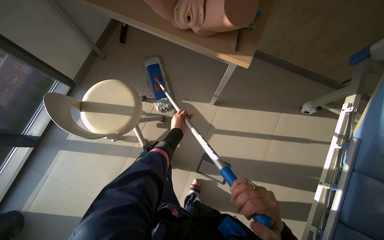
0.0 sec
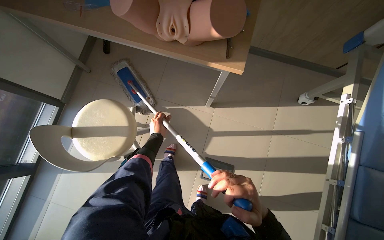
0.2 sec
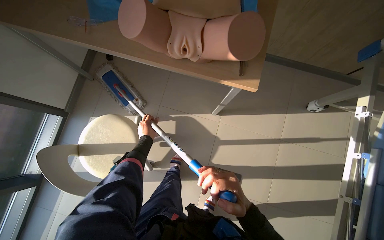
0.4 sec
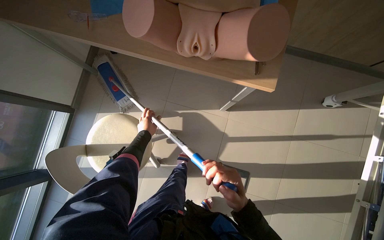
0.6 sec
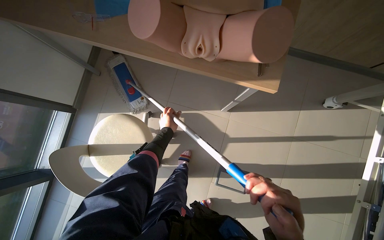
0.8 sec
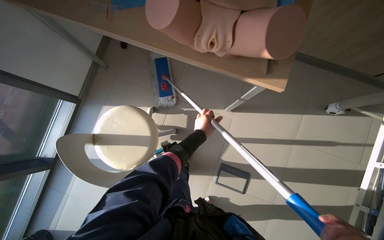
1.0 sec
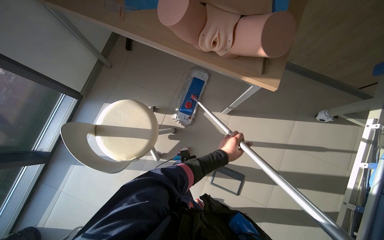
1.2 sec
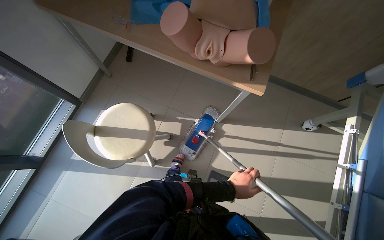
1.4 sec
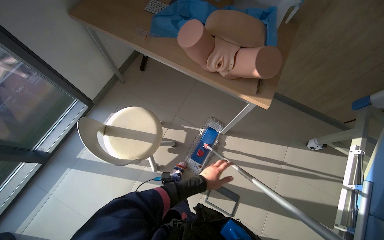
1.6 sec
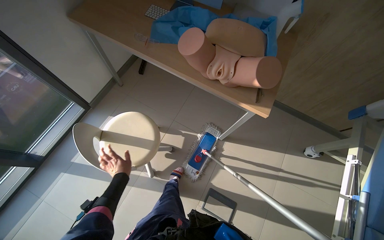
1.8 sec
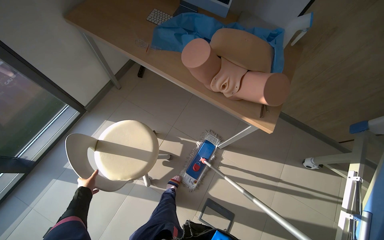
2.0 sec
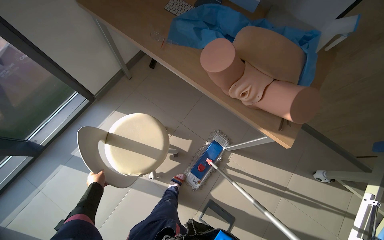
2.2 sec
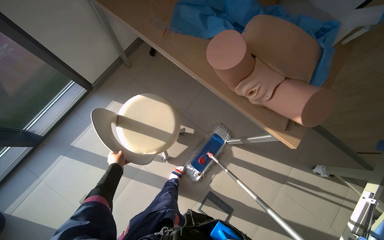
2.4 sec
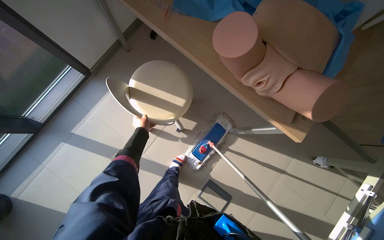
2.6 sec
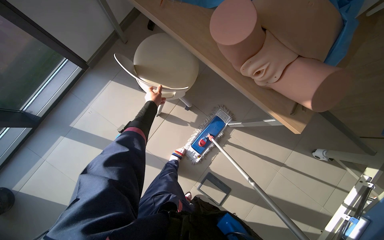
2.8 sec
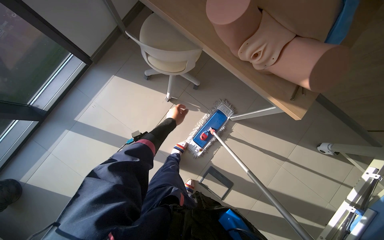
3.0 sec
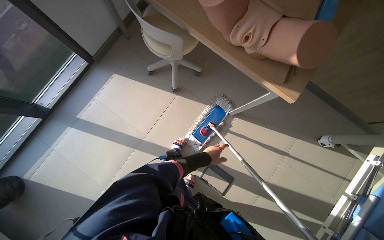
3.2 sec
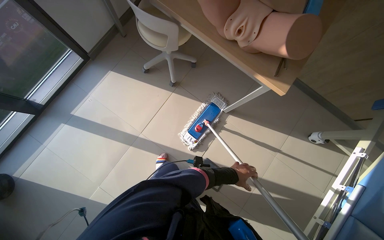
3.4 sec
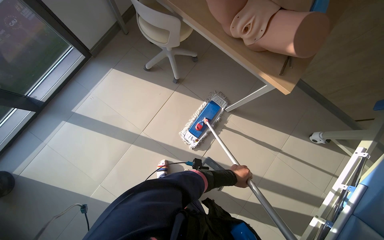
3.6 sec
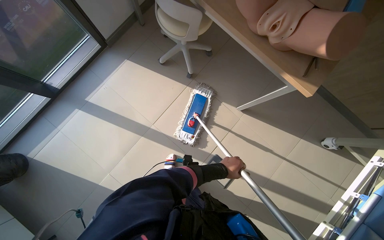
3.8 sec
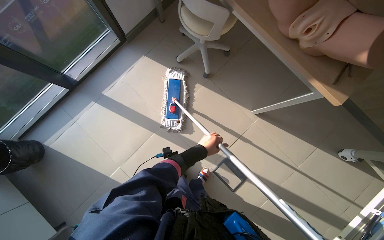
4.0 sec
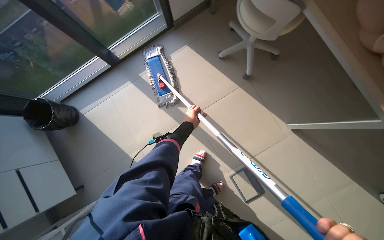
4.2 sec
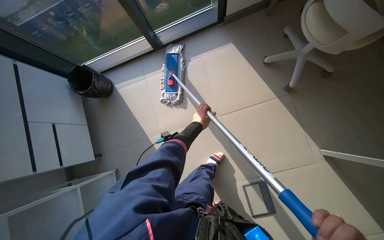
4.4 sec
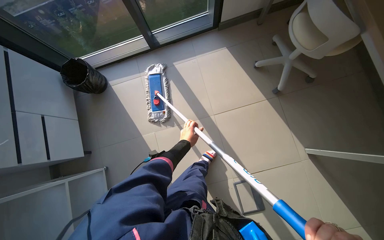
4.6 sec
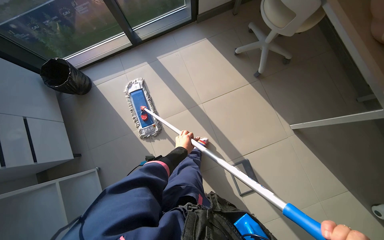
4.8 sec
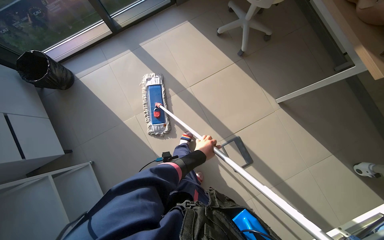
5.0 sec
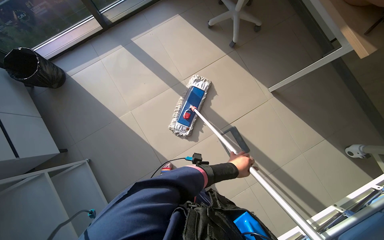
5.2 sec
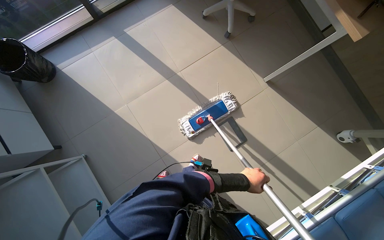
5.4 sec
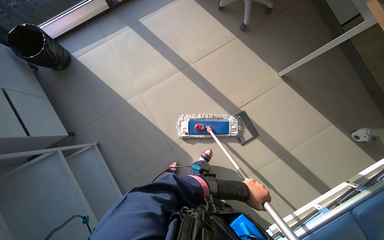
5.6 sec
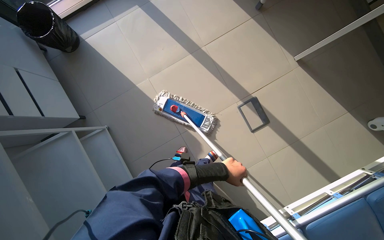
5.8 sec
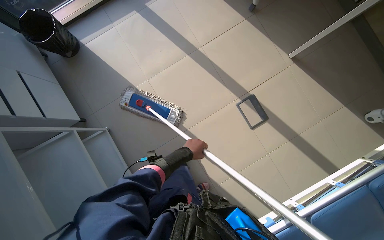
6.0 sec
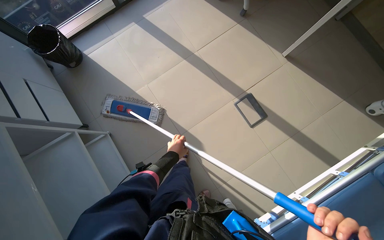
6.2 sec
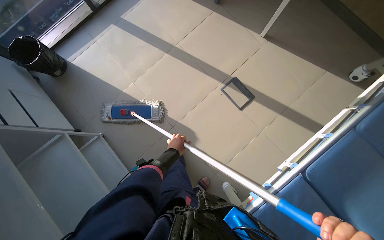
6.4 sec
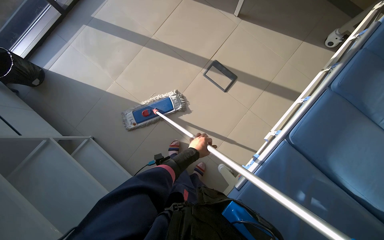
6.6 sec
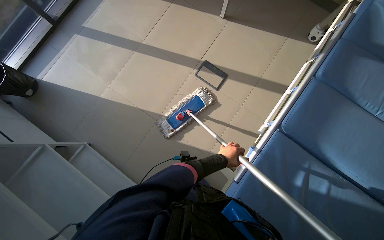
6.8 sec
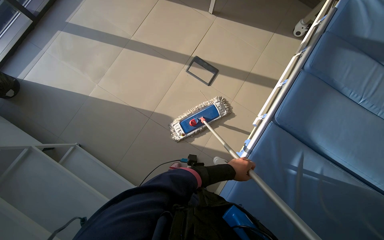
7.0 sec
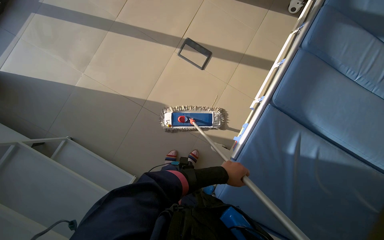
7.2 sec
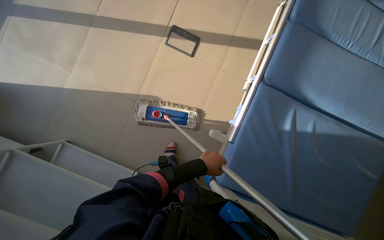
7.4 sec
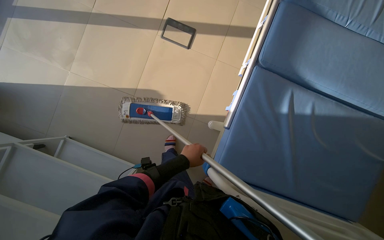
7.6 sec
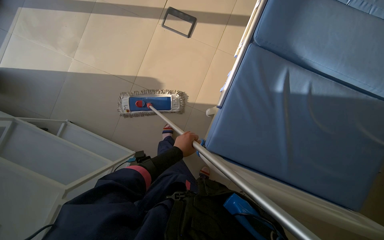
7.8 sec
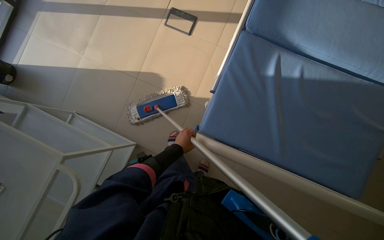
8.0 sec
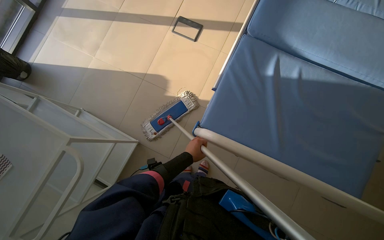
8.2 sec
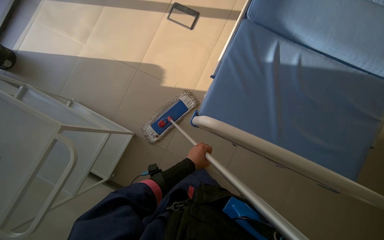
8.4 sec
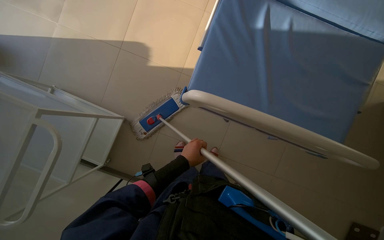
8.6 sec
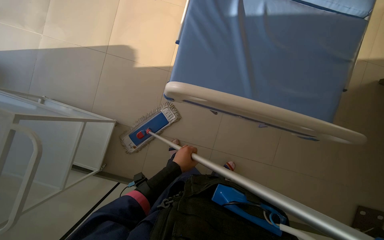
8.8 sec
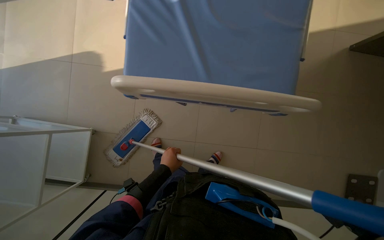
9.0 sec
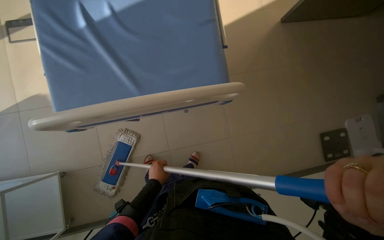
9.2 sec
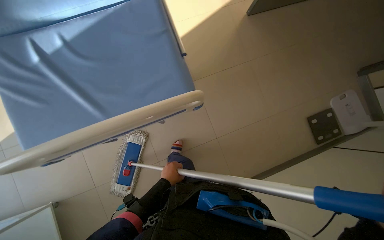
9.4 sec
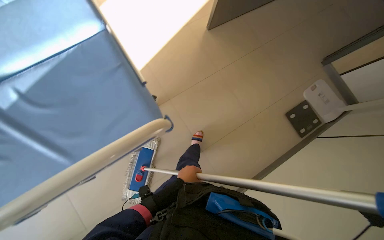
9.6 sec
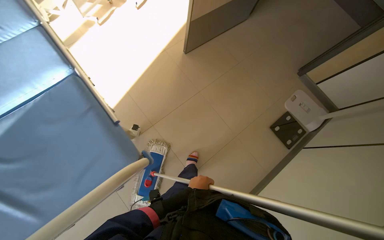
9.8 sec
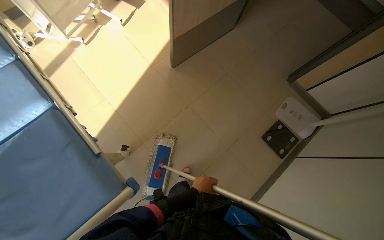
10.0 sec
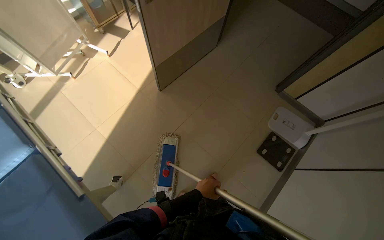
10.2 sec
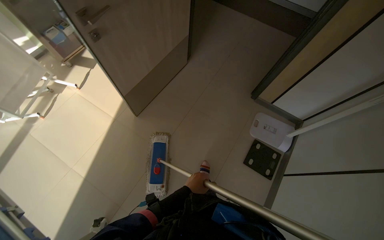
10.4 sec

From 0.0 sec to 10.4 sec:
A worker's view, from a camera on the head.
Job: mopping floor.
The whole recording: Mopping room floor. The worker mops the floor of the room with a flat mop.
From 0.0 sec to 1.4 sec: The left hand moves nearer to the camera, to the right and down the picture, roughly 20 cm.
From 3.0 sec to 4.4 sec: The wearer's head swings about 40 degrees to the left.
From 4.4 sec to 6.0 sec: The head travels some 60 cm. The head rotates some 20 degrees to the right.
From 6.0 sec to 7.4 sec: The wearer moves about 40 cm. Everything in view rotates roughly 35 degrees counterclockwise.
From 7.4 sec to 9.0 sec: The head travels approximately 70 cm.
From 9.0 sec to 10.4 sec: The camera is carried roughly 1 m. The wearer looks some 20 degrees further upward. The scene rotates counterclockwise by some 65 degrees.

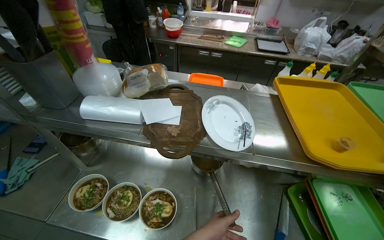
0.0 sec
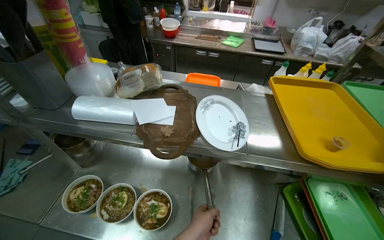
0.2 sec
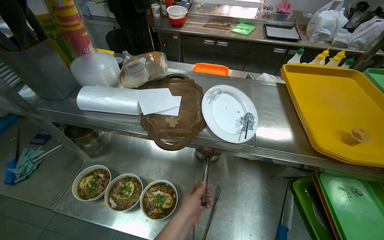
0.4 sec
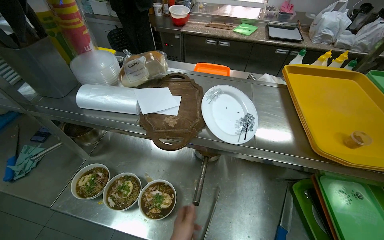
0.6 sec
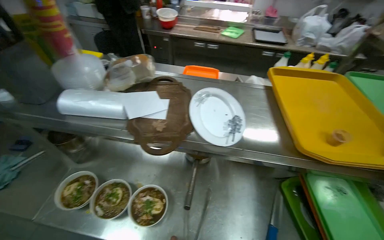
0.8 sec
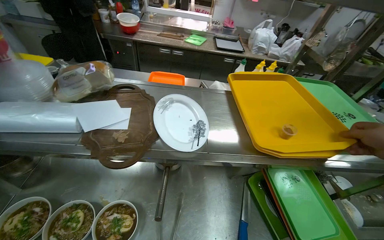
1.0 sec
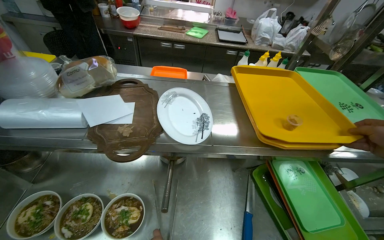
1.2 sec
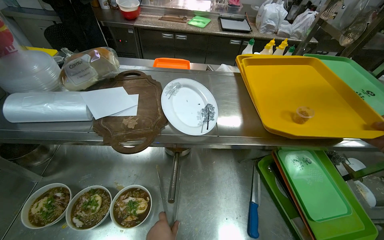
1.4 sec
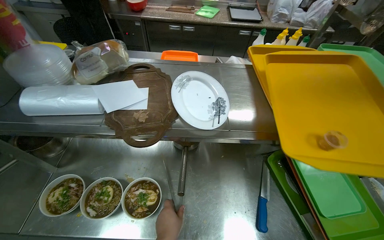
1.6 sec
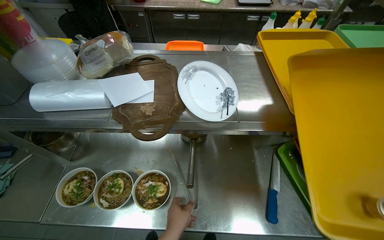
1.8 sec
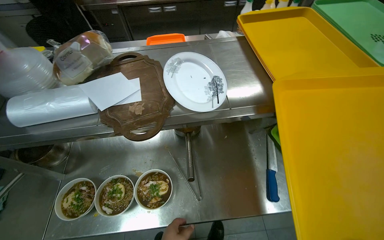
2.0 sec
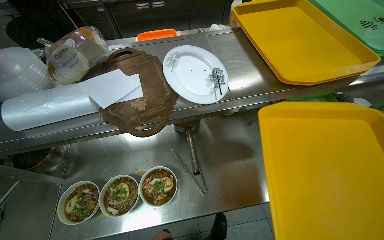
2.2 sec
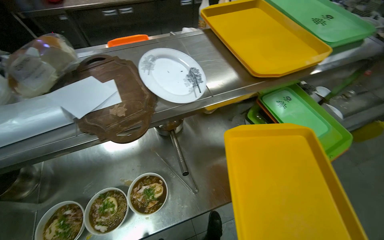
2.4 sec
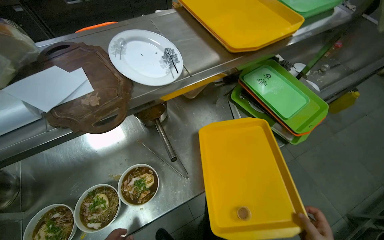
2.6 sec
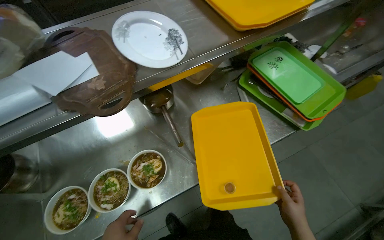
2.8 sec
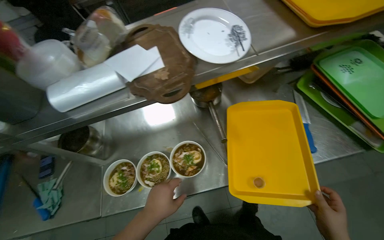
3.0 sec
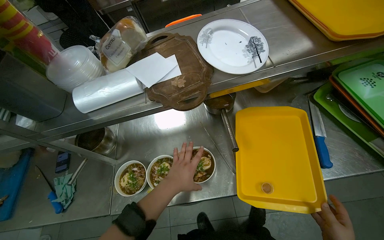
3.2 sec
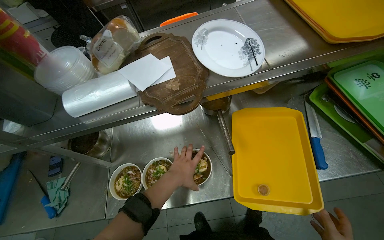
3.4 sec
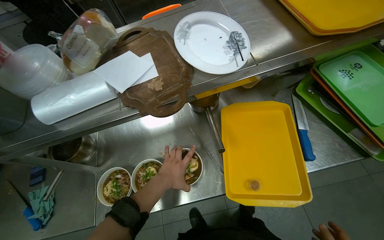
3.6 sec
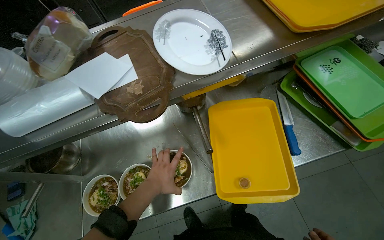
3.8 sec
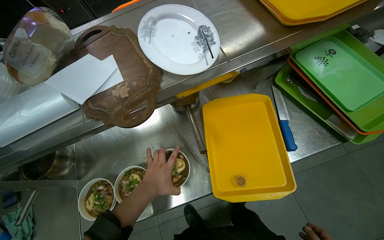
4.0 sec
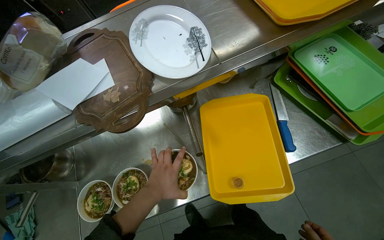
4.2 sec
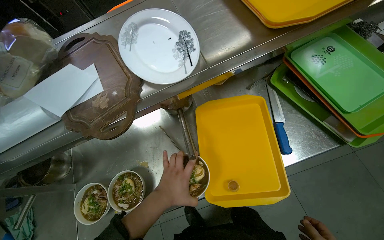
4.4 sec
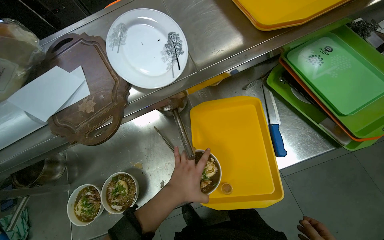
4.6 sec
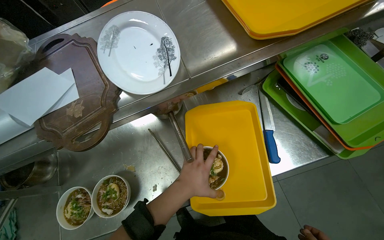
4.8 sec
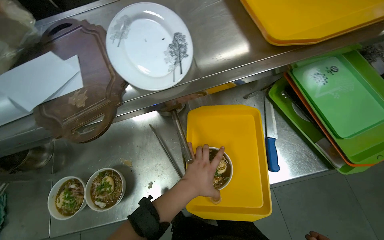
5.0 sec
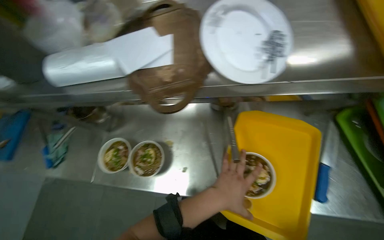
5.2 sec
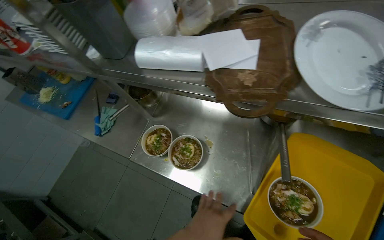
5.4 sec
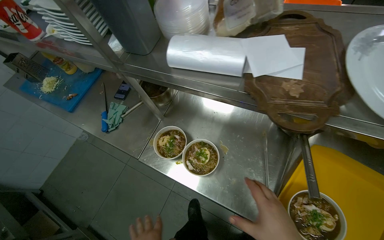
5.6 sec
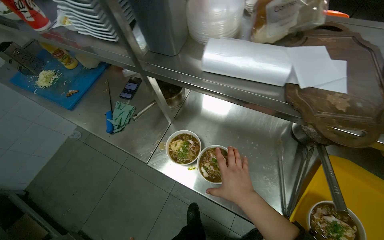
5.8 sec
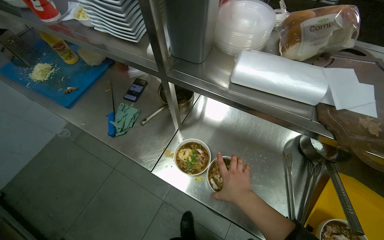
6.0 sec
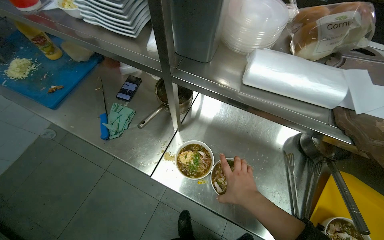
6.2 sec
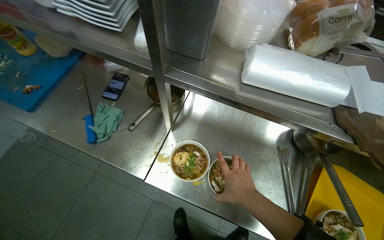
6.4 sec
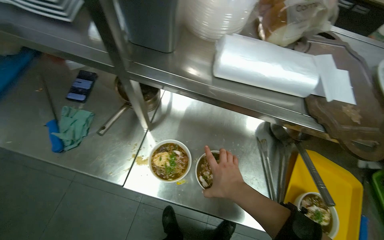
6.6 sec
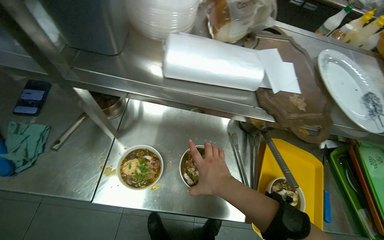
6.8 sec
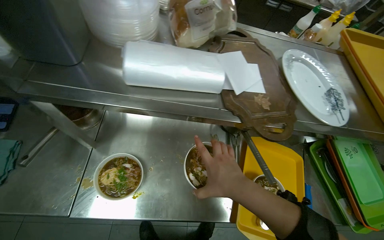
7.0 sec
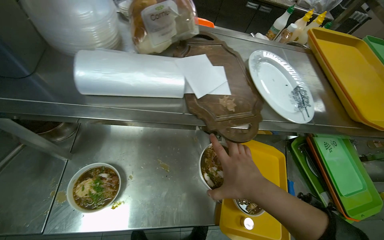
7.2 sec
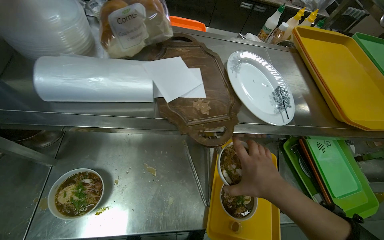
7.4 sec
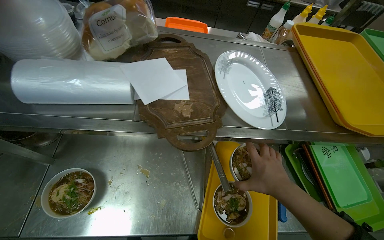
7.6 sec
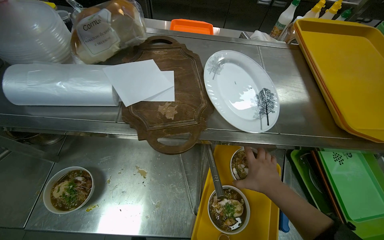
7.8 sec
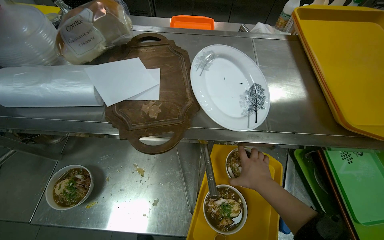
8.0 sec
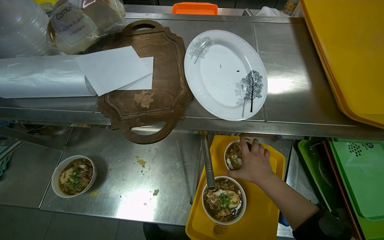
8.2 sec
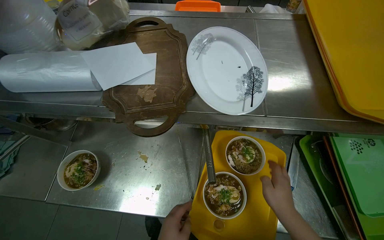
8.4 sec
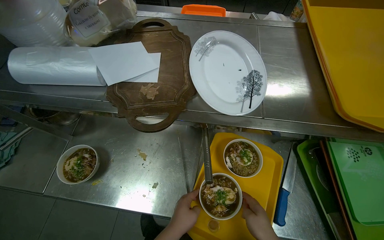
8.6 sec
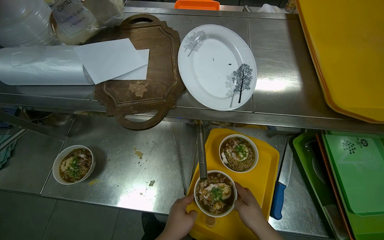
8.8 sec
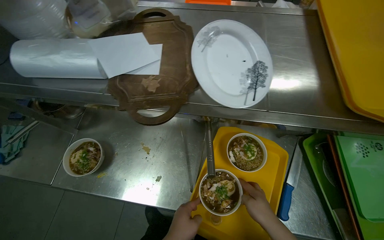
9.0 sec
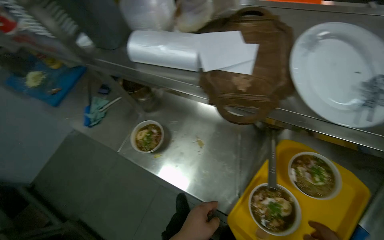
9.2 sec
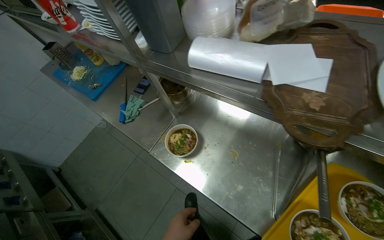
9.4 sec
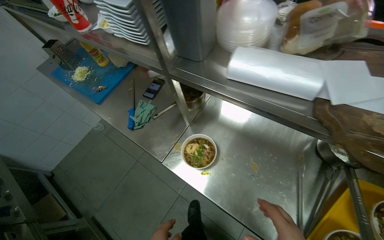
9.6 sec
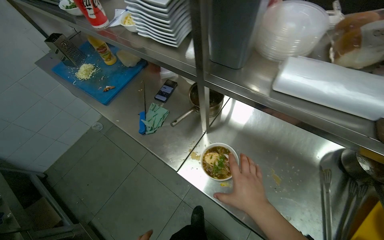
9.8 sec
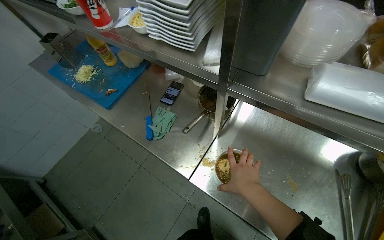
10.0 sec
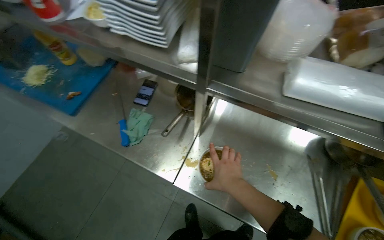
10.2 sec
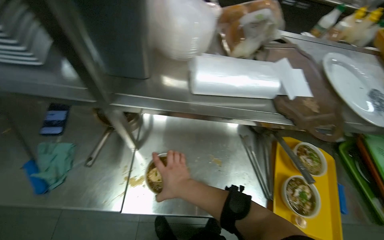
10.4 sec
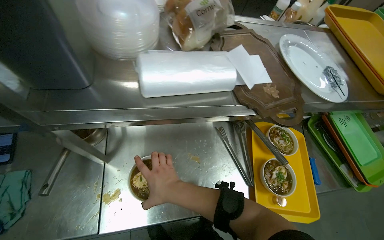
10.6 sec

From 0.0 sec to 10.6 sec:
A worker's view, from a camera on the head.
Job: preparing food.
The whole recording: Serving food to customers. The worker arranges bowls and sauce cups on serving trays and hands them to another worker.
From 1.6 sec to 3.0 sec: The wearer looks about 15 degrees further downward.
From 3.0 sec to 4.6 sec: The left hand travels to the right and up the picture by approximately 20 cm, and goes farther from the camera and returns, approximately 15 cm each way.
From 4.6 sec to 6.0 sec: The head travels about 50 cm. The scene turns approximately 50 degrees clockwise in the picture.
From 6.0 sec to 7.6 sec: The head rotates about 30 degrees to the right.
From 7.6 sec to 9.0 sec: The right hand is displaced down the picture by about 15 cm.
From 9.0 sec to 10.6 sec: The head travels approximately 40 cm. The camera is aimed some 20 degrees further to the right.
